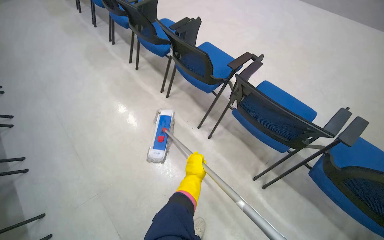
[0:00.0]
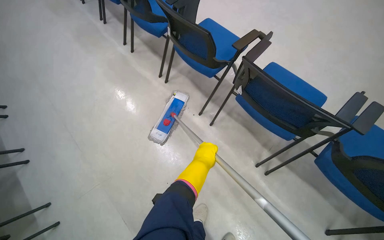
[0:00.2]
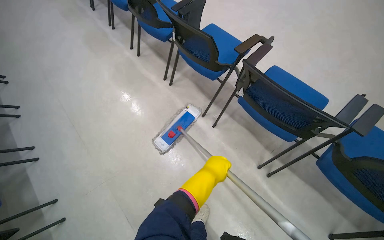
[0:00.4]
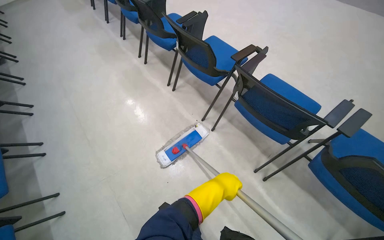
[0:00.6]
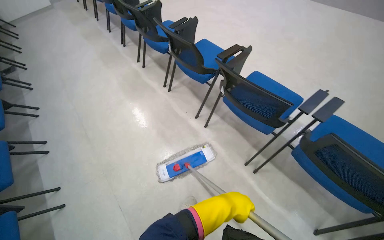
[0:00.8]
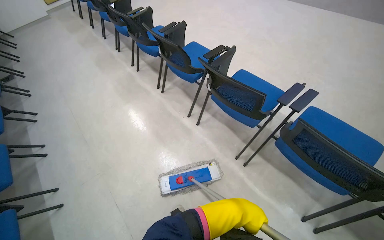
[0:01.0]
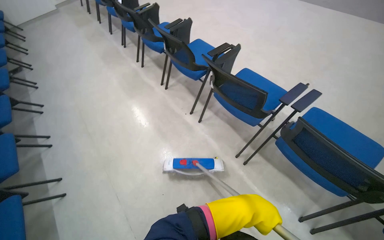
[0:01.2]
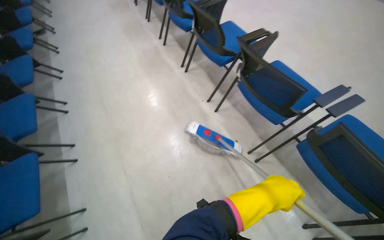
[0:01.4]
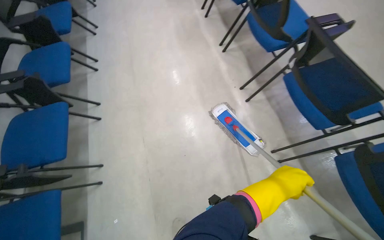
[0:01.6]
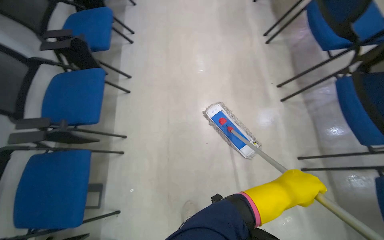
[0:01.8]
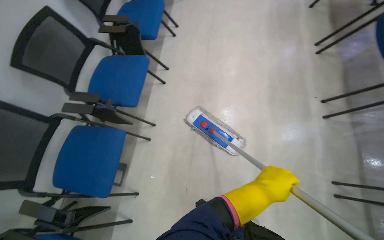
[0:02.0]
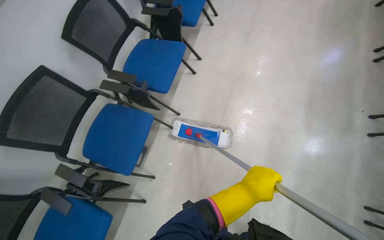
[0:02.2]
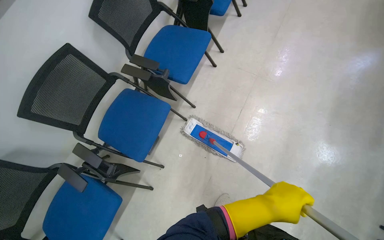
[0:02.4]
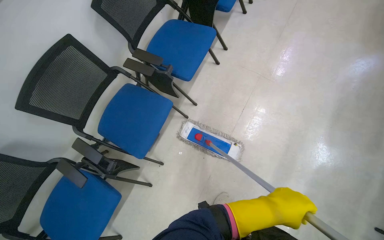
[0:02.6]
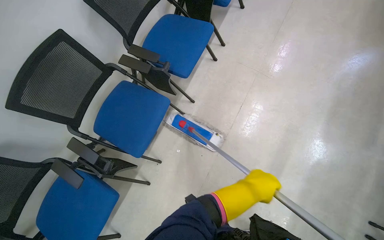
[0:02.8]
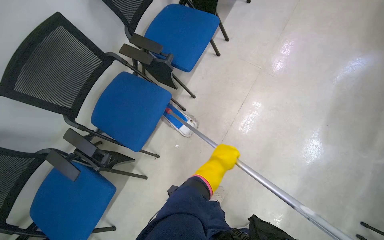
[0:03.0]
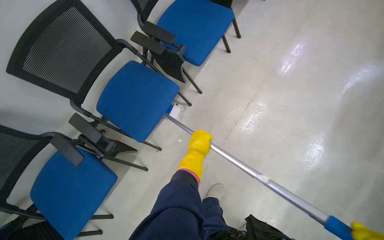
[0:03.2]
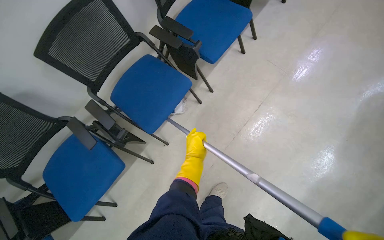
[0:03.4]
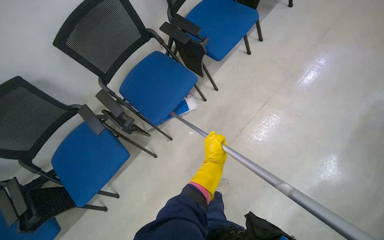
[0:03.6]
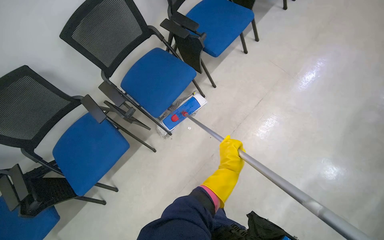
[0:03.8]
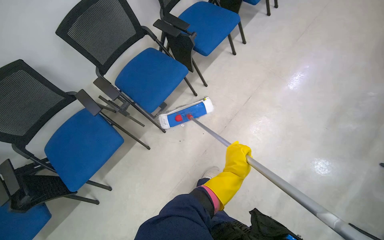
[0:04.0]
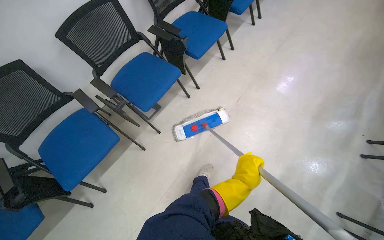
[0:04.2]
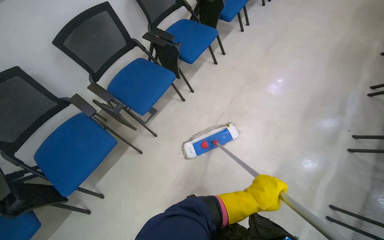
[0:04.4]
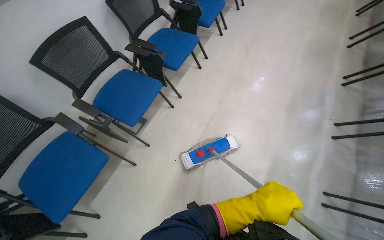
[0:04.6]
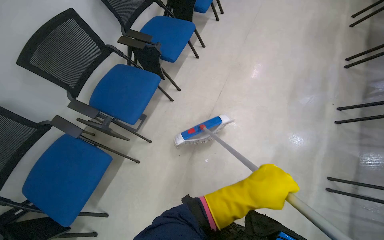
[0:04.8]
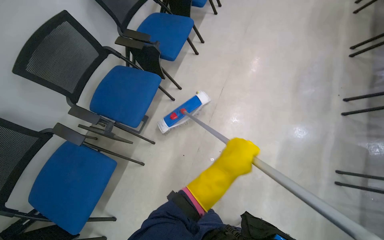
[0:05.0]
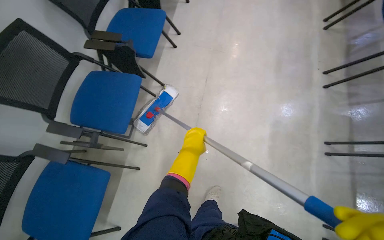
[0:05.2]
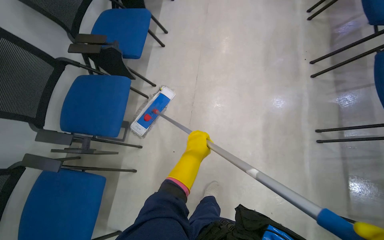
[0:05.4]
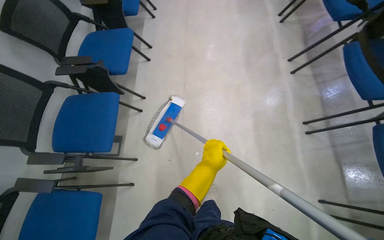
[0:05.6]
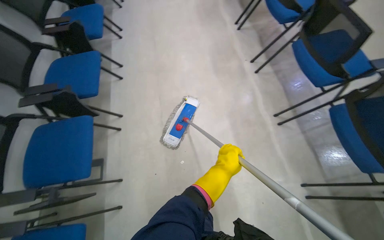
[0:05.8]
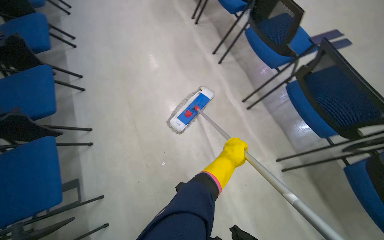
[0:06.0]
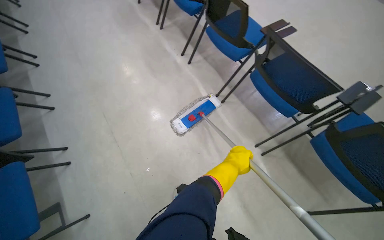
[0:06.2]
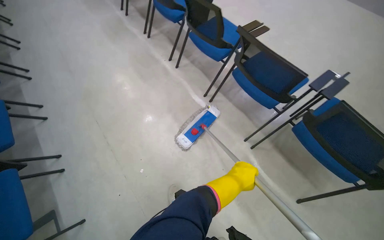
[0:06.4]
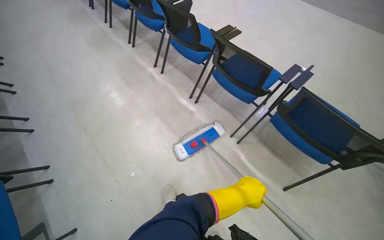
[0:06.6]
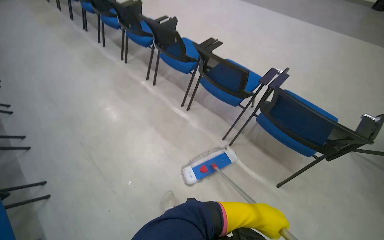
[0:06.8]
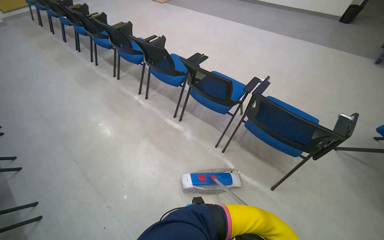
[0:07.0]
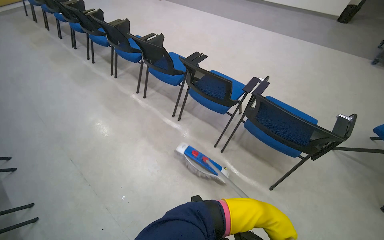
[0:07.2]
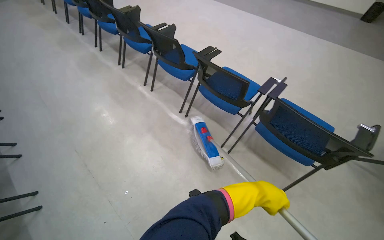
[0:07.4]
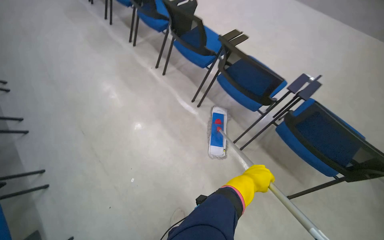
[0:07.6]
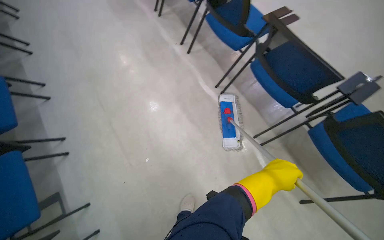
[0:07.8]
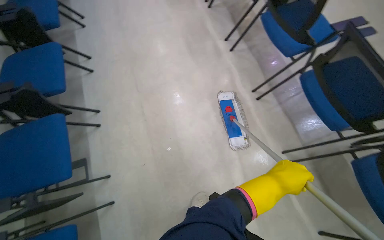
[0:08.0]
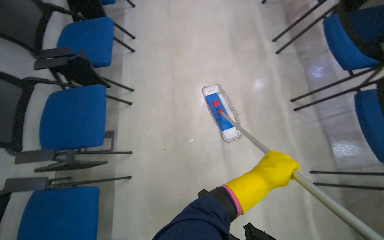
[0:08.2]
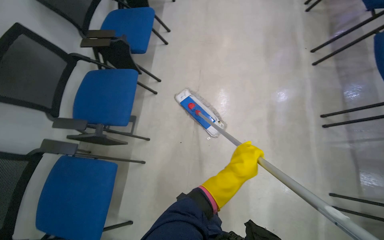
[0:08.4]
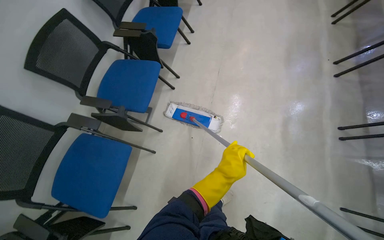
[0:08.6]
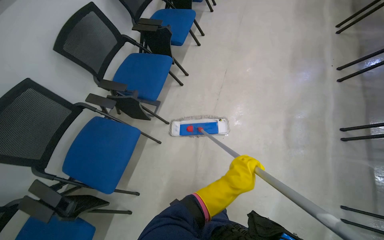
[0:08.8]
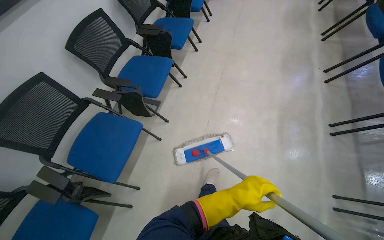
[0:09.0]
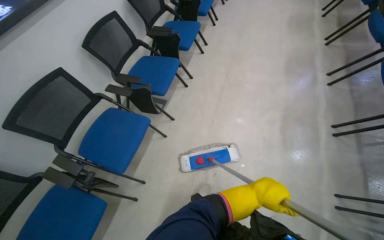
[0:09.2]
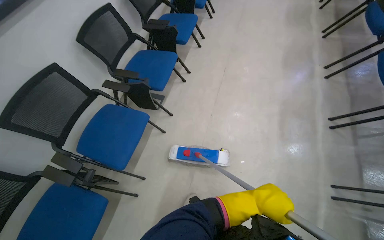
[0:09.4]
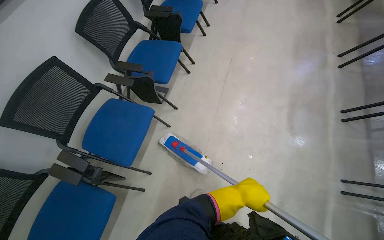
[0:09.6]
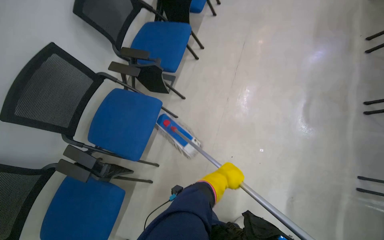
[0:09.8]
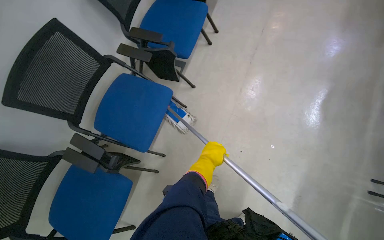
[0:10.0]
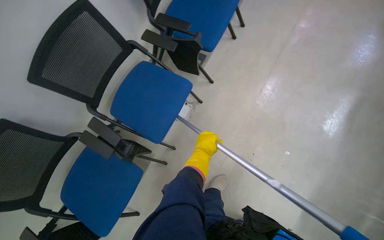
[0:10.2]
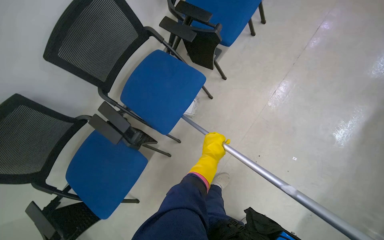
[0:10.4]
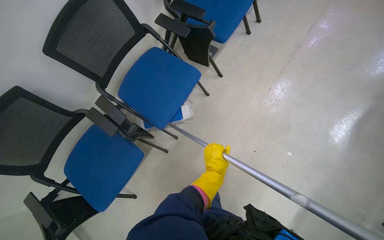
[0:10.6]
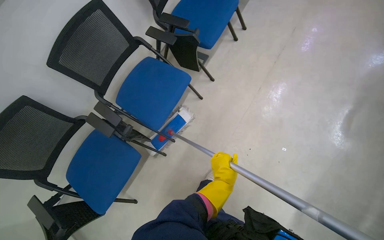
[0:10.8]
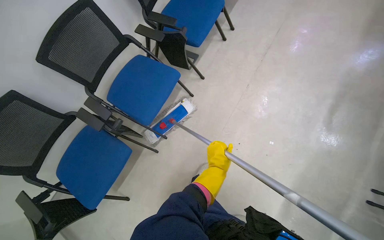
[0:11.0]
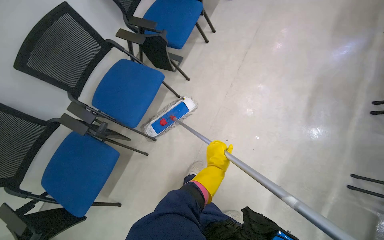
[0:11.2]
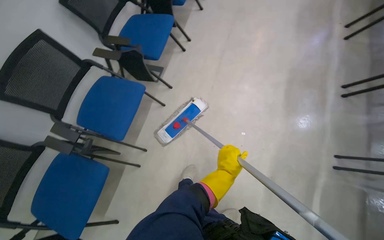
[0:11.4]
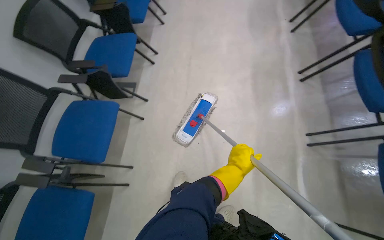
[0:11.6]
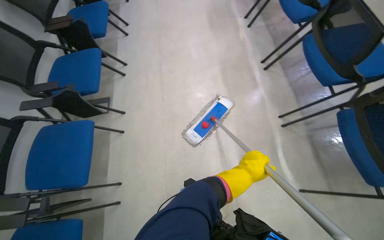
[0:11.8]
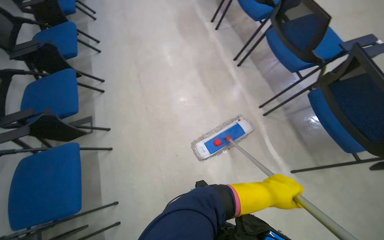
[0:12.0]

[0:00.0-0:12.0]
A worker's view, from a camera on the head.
Job: mopping floor.
The whole recording: Mopping floor around chairs. The worker mops the floor around the chairs and picks up small pieces of trash.
0:00.0 to 0:01.6: The head turns to the left by approximately 25 degrees.
0:01.6 to 0:03.0: The wearer moves roughly 50 cm. The wearer looks roughly 45 degrees further to the left. The view tilts roughly 15 degrees downward.
0:03.0 to 0:04.4: The camera travels approximately 50 cm.
0:04.4 to 0:06.0: The wearer looks approximately 60 degrees further to the right.
0:07.6 to 0:09.0: The wearer looks some 60 degrees further to the left.
0:09.0 to 0:10.4: The view tips downward by approximately 20 degrees. The left hand heads to the left, covering roughly 40 cm.
0:10.4 to 0:12.0: The camera is carried about 50 cm. The head turns to the right by some 50 degrees. The view tips upward by roughly 20 degrees.

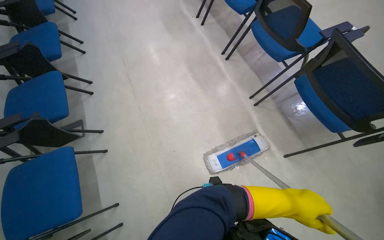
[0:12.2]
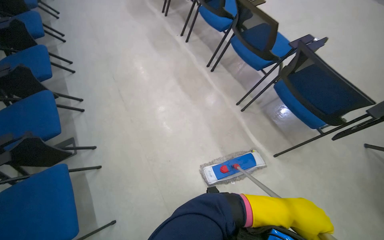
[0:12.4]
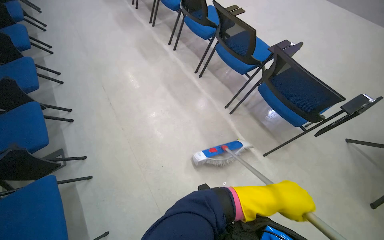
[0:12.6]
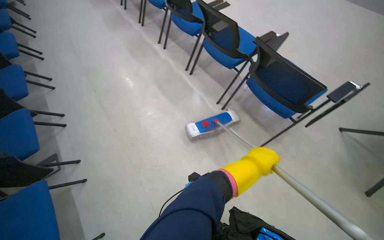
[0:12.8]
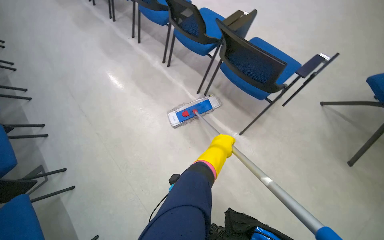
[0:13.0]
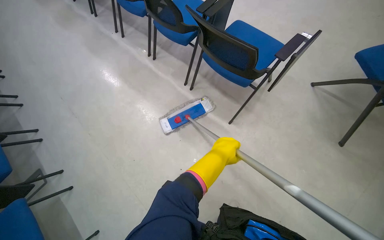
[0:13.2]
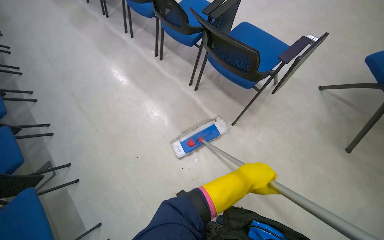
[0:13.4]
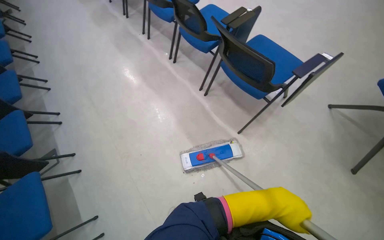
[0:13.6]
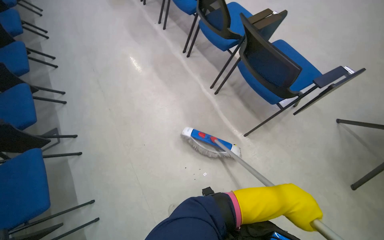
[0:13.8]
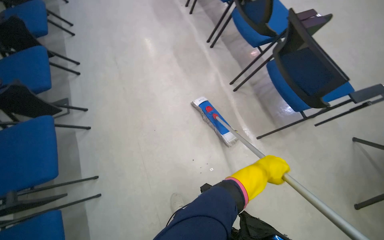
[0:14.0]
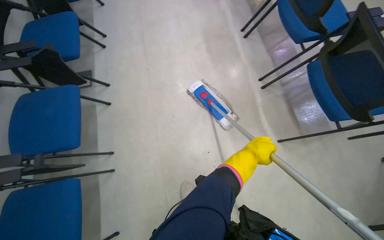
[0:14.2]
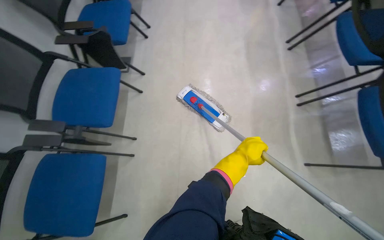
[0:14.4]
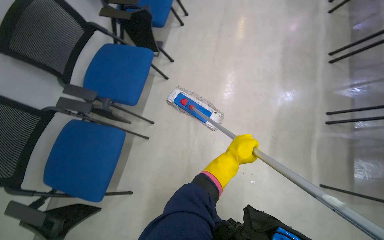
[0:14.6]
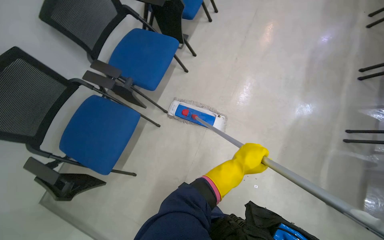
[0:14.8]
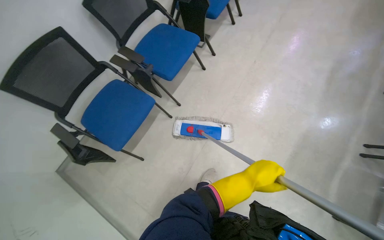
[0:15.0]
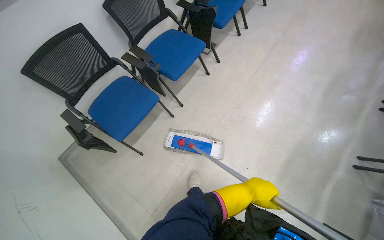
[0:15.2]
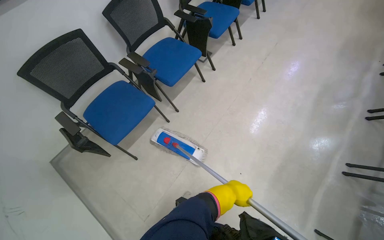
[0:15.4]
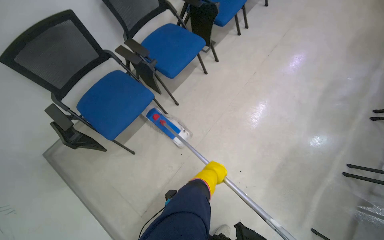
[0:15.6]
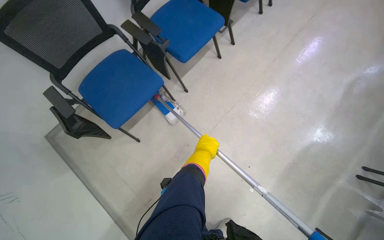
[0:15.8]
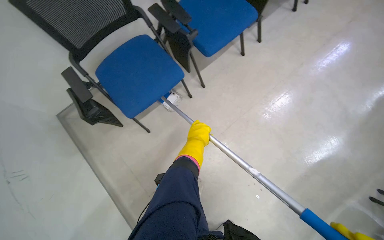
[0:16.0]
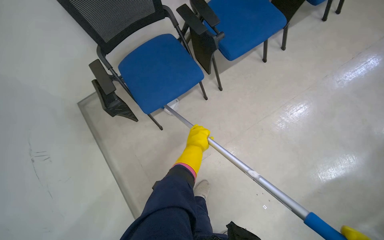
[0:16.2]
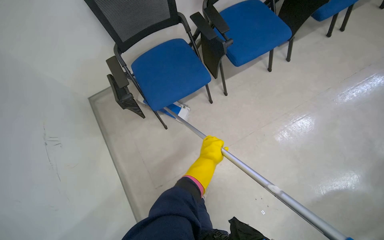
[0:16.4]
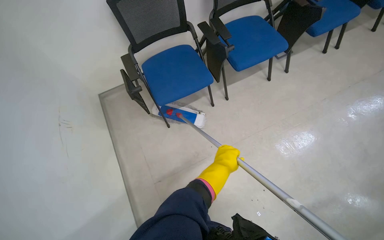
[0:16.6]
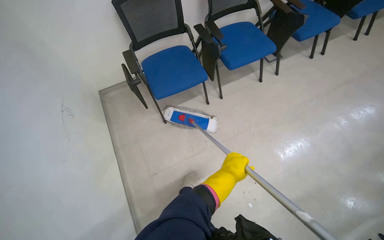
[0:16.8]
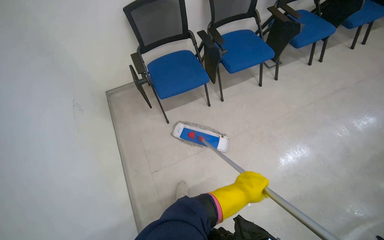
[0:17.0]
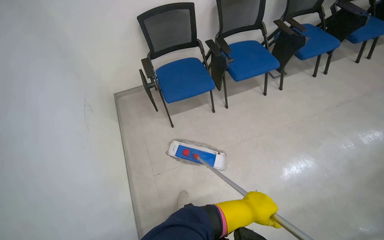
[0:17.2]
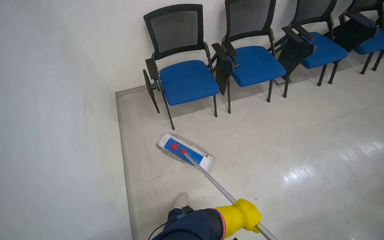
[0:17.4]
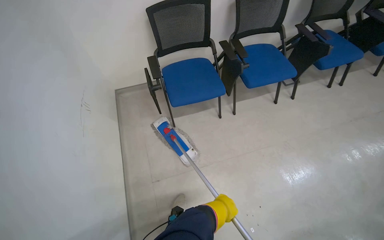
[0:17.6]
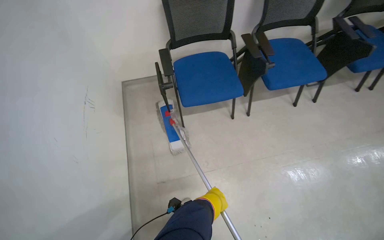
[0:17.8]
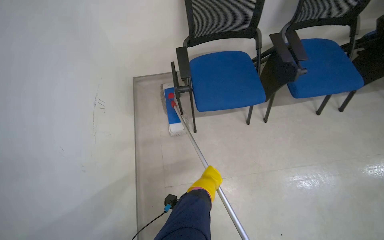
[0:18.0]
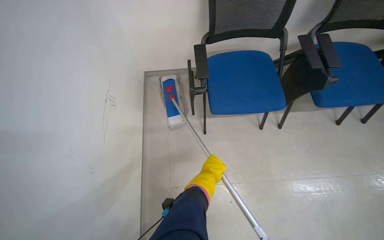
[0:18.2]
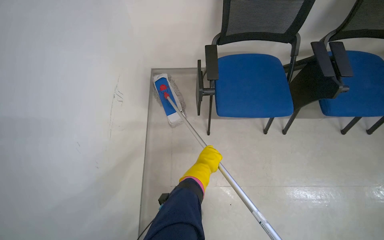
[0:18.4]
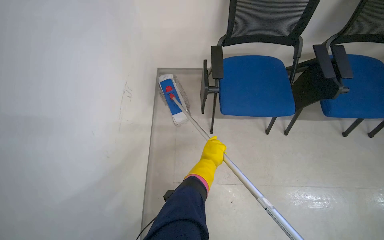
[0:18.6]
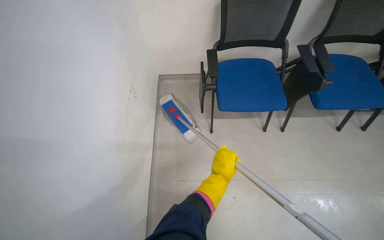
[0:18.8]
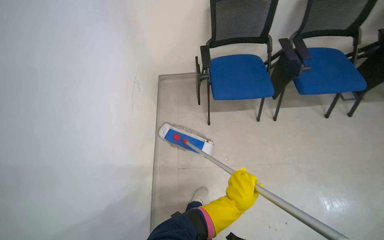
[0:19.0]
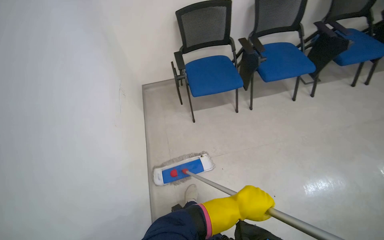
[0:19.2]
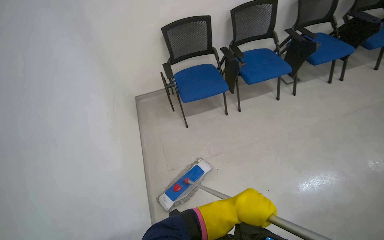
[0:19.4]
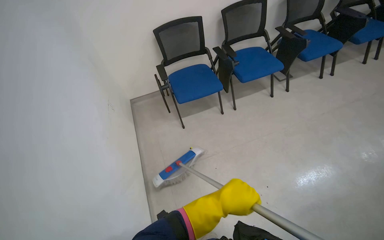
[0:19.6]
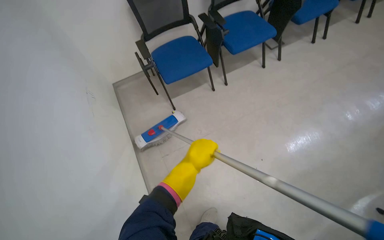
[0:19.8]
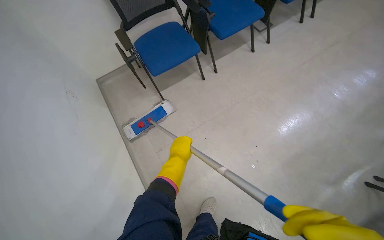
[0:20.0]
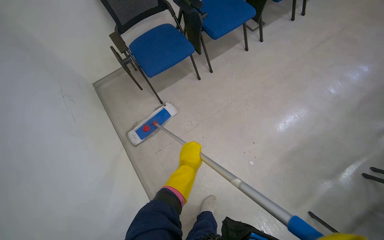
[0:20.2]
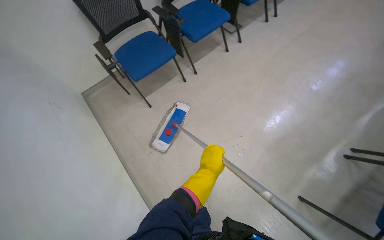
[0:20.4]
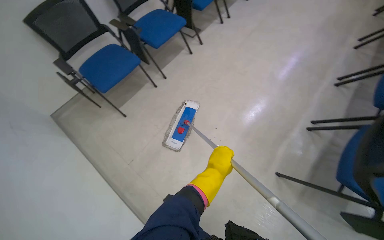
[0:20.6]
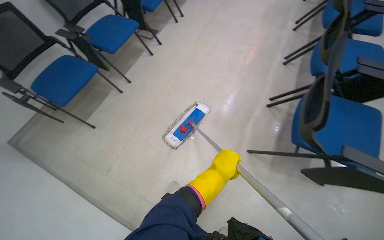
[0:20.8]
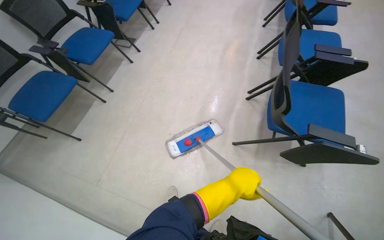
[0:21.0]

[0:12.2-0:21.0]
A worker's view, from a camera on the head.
Job: mopping floor.
The whole recording: Mopping floor around chairs. The worker mops the floor around the chairs and picks up small pieces of trash.
0:12.2 to 0:13.6: The wearer moves to the right, approximately 40 cm.
0:13.6 to 0:15.2: The wearer's head swings about 75 degrees to the left.
0:15.2 to 0:16.6: Everything in view rotates approximately 30 degrees clockwise. The left hand shifts approximately 20 cm to the left.
0:18.0 to 0:19.6: The wearer moves roughly 50 cm. The view tips upward by approximately 15 degrees.
0:19.6 to 0:21.0: The wearer moves some 40 cm. The wearer looks some 50 degrees further to the right.
